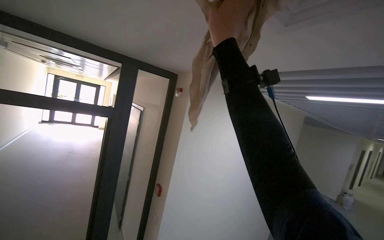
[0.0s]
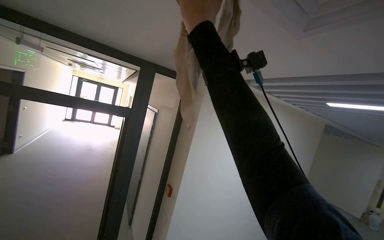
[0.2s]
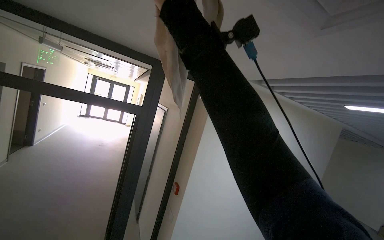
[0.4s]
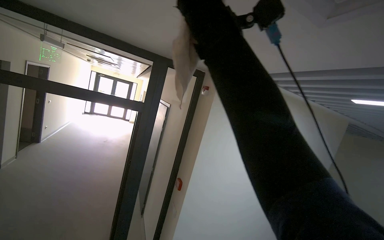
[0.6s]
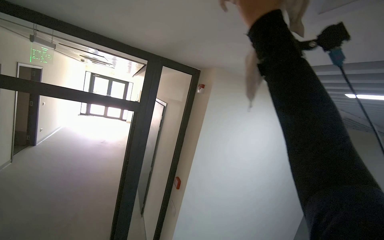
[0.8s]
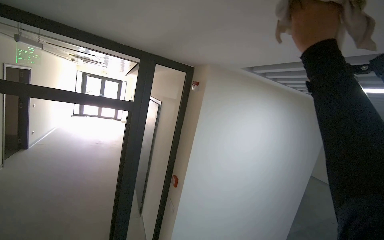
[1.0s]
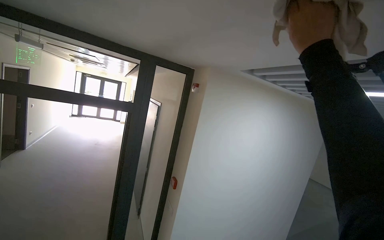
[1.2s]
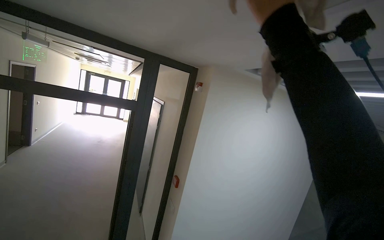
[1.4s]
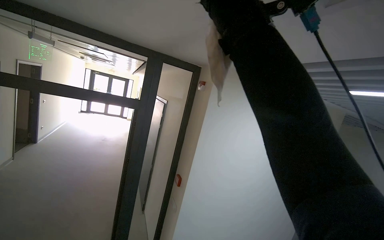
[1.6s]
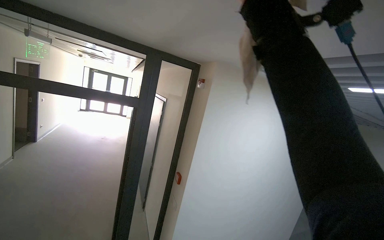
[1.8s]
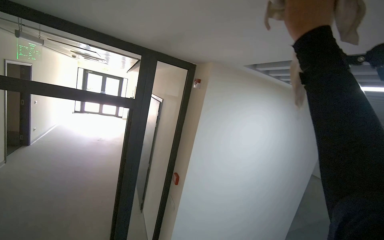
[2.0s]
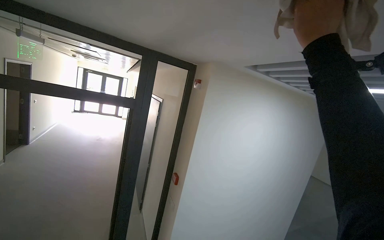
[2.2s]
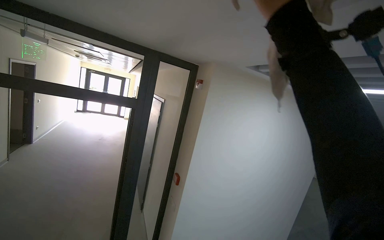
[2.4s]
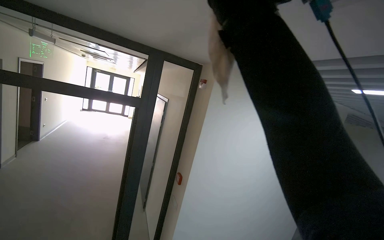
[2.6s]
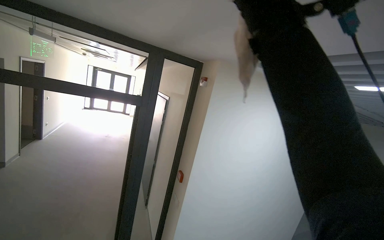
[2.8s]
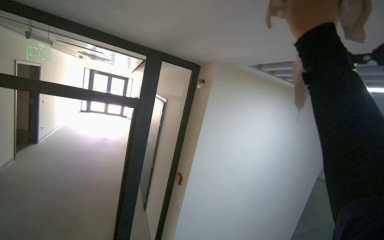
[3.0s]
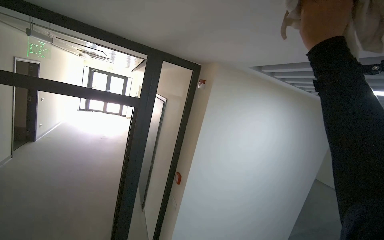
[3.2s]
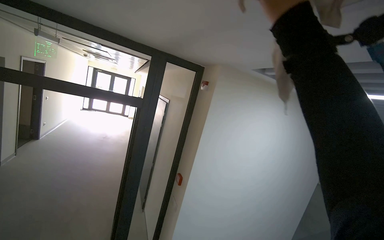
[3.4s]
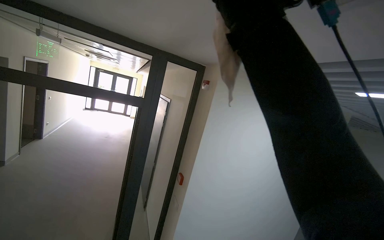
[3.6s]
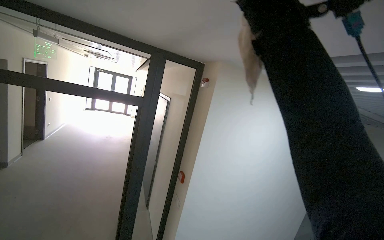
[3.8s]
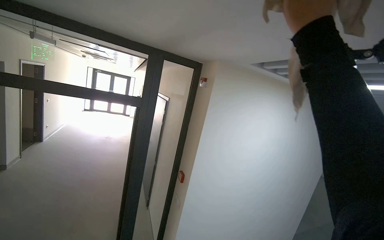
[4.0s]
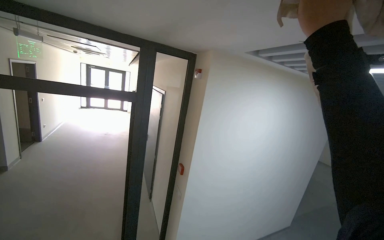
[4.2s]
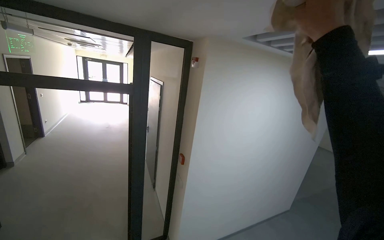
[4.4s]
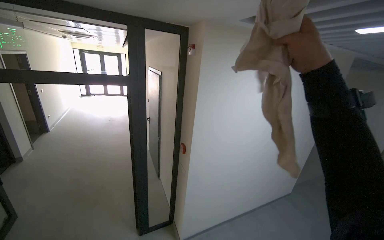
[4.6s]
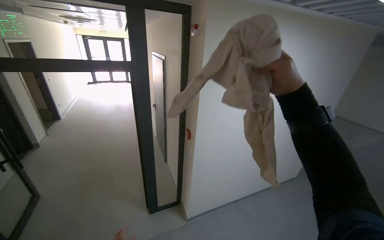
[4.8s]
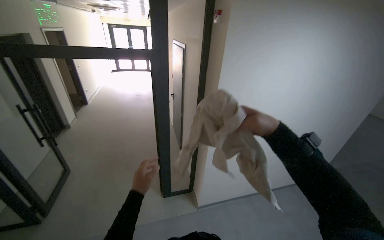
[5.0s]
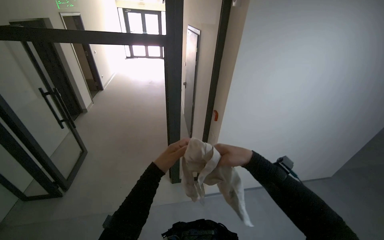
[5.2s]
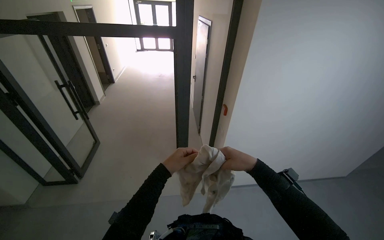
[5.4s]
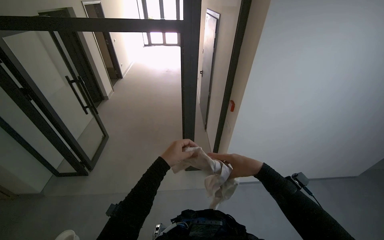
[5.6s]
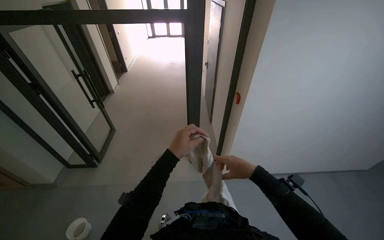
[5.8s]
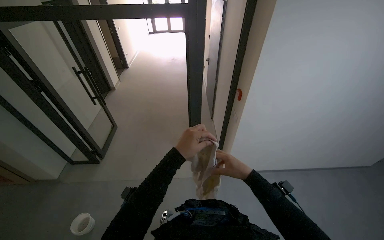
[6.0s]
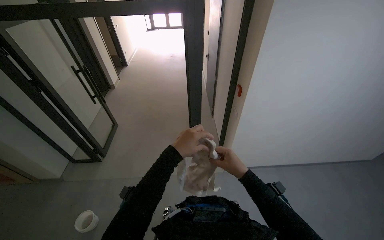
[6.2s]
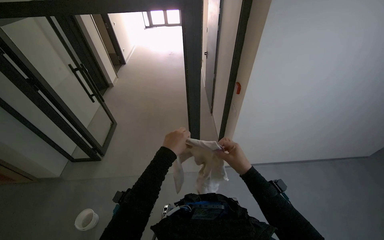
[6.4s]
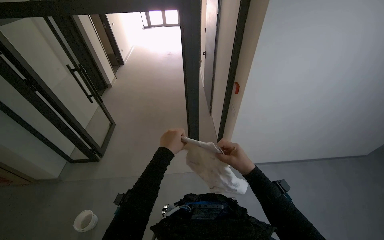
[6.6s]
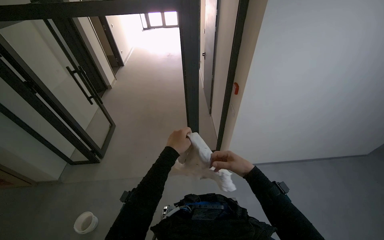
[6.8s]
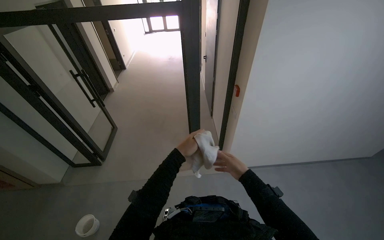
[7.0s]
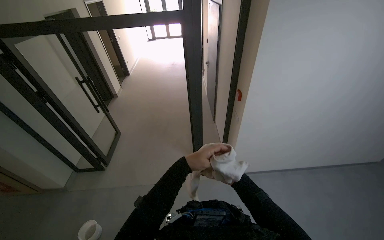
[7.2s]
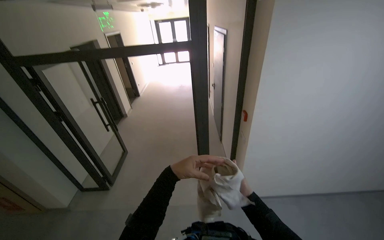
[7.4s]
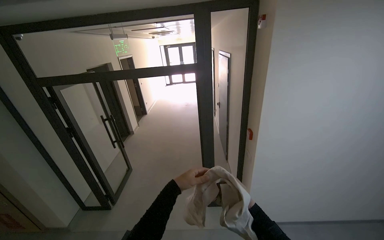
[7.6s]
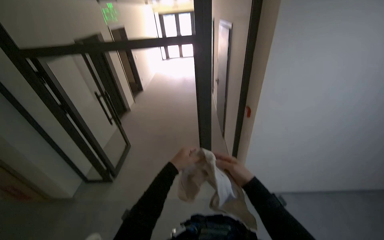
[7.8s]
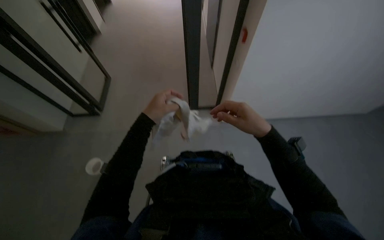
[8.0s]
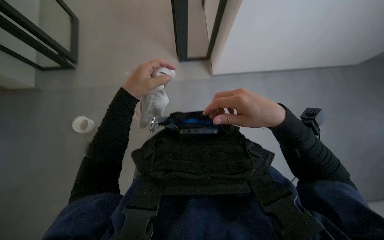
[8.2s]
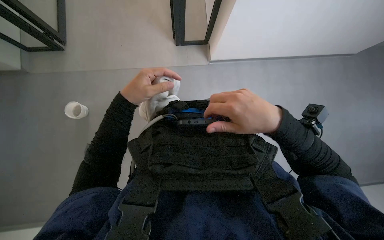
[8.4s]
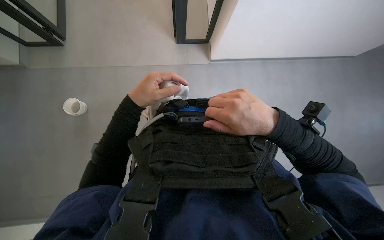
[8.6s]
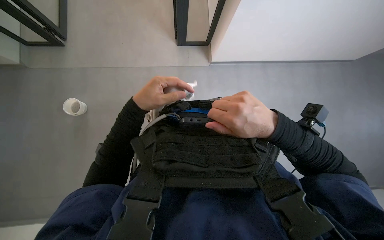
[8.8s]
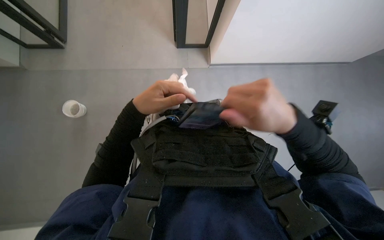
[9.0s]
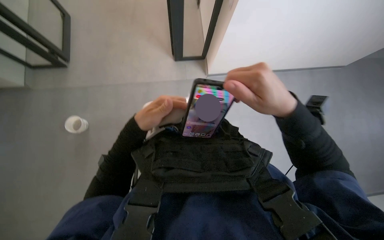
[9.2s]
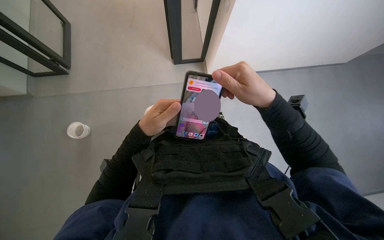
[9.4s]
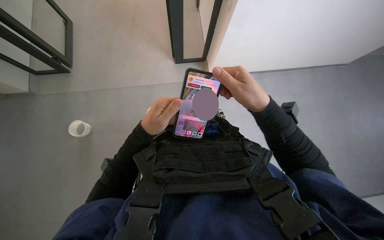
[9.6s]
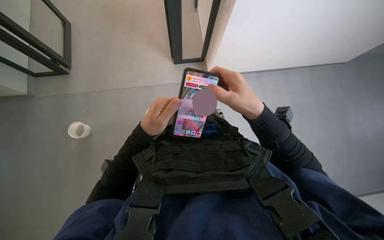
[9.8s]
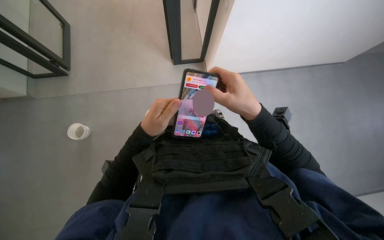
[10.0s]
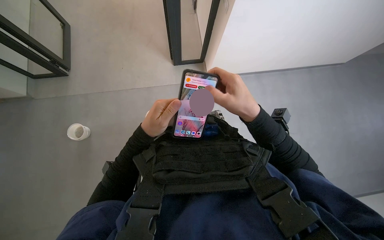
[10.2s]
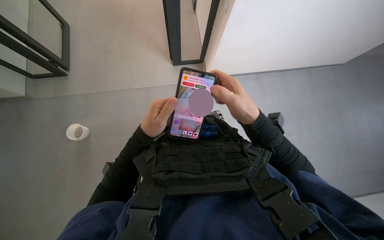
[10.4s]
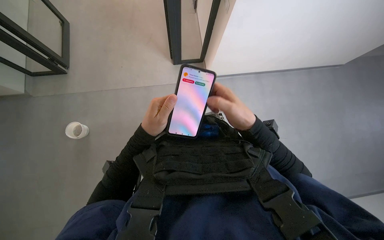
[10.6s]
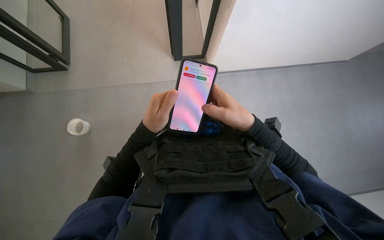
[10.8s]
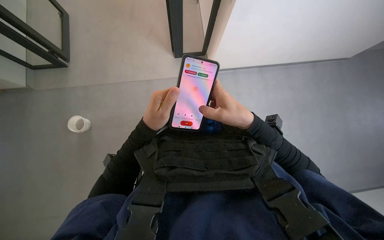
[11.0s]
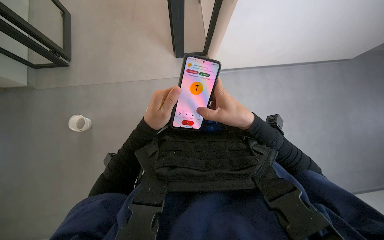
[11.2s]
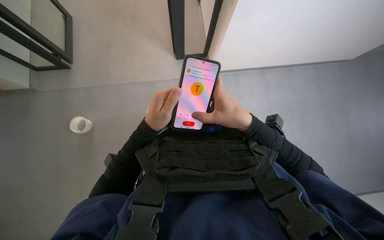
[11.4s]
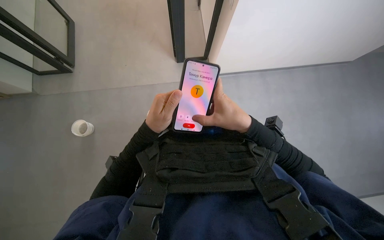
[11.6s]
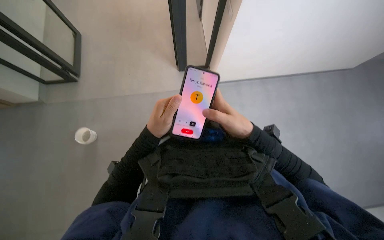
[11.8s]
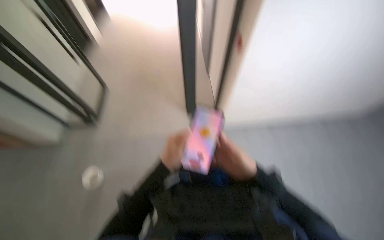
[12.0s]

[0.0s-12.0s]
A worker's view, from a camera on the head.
Job: wiping surfaces.
The whole recording: Wiping ceiling vents. The worker wipes the ceiling vents with a cloth.
1.6s to 3.0s: The right hand shifts some 10 cm to the right.
4.4s to 6.0s: The view pans to the left by about 25 degrees. The view tips downward by roughly 25 degrees. The right hand heads down the picture and farther from the camera, covering approximately 60 cm.
6.0s to 7.6s: The wearer looks about 15 degrees further upward.
7.6s to 9.0s: The view tips downward by about 55 degrees.
9.0s to 10.4s: The hands stay close to where they were, moving slightly.
10.4s to 12.0s: The view tilts roughly 15 degrees upward.

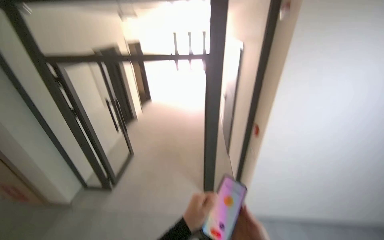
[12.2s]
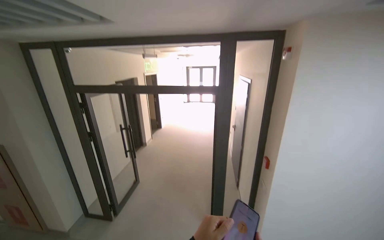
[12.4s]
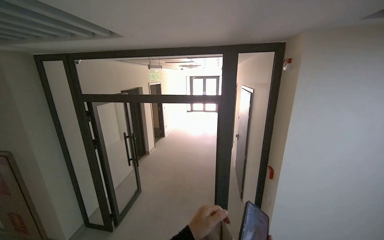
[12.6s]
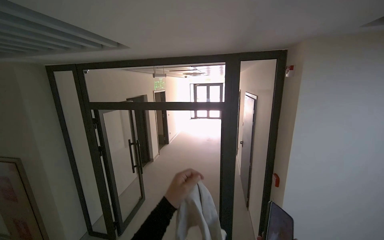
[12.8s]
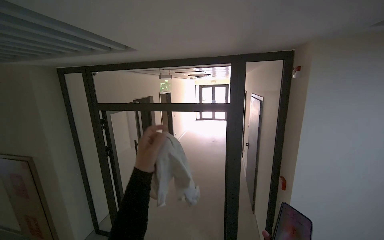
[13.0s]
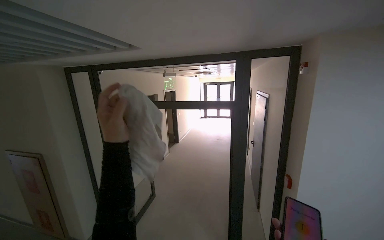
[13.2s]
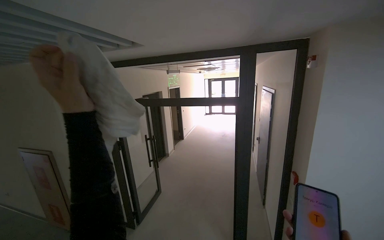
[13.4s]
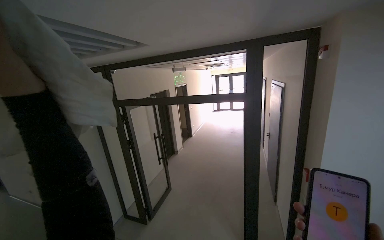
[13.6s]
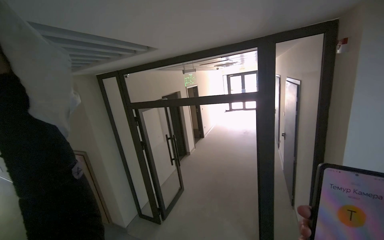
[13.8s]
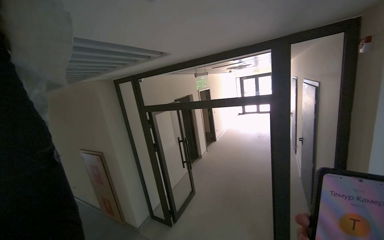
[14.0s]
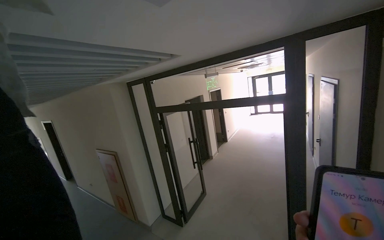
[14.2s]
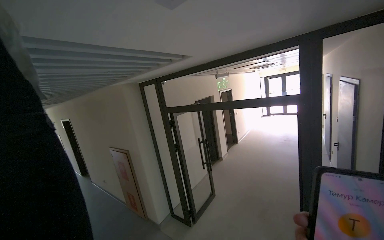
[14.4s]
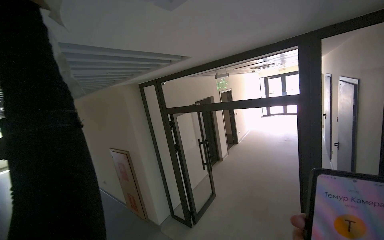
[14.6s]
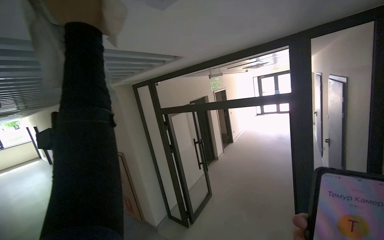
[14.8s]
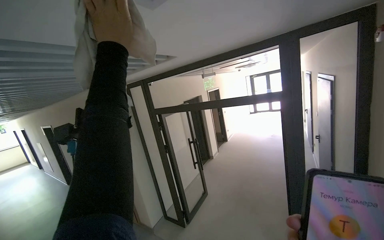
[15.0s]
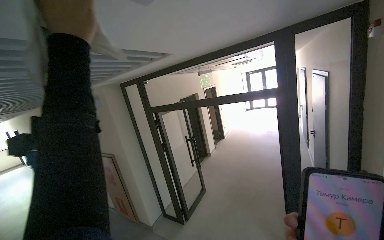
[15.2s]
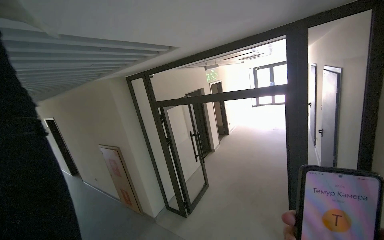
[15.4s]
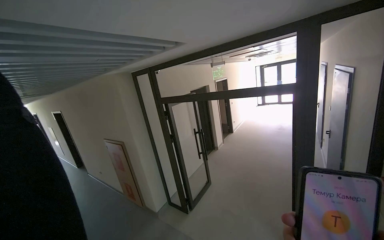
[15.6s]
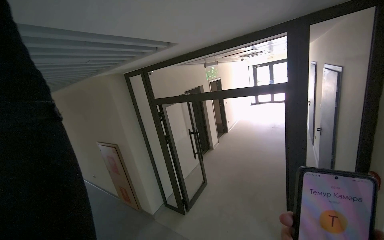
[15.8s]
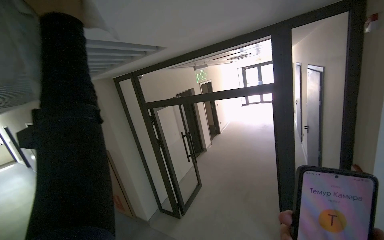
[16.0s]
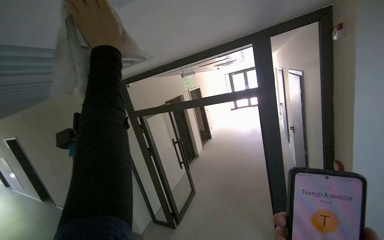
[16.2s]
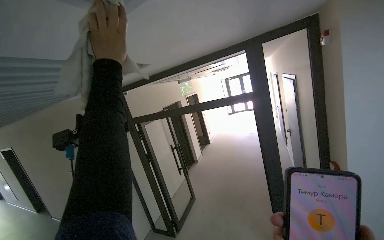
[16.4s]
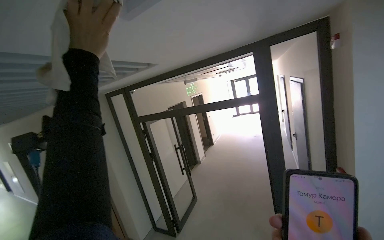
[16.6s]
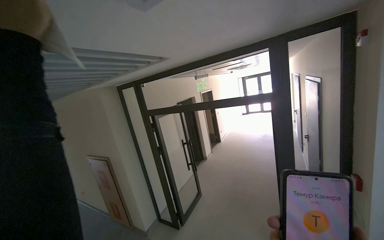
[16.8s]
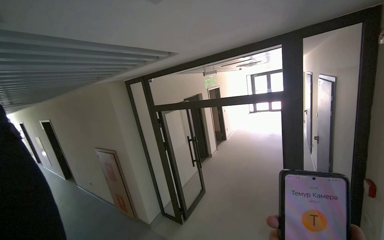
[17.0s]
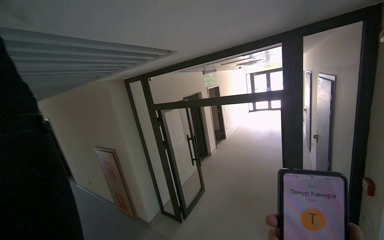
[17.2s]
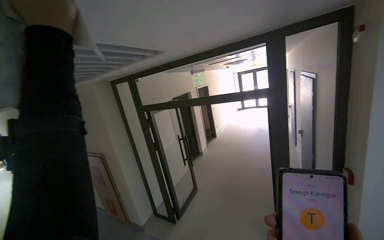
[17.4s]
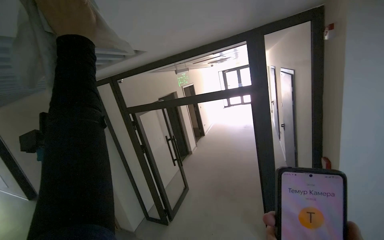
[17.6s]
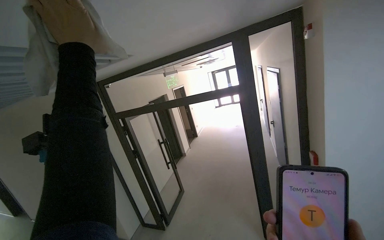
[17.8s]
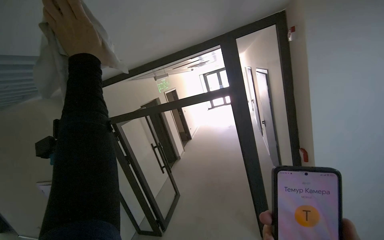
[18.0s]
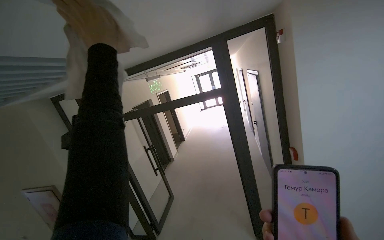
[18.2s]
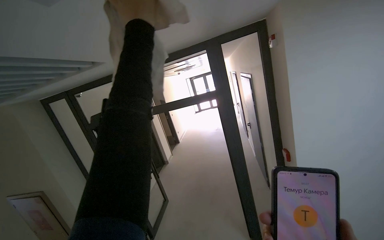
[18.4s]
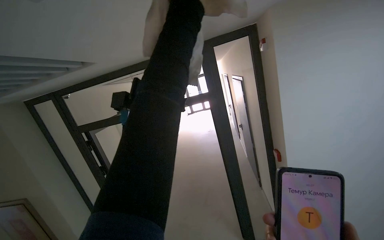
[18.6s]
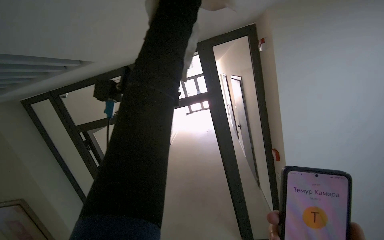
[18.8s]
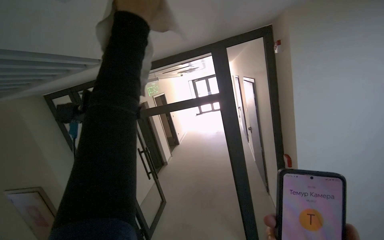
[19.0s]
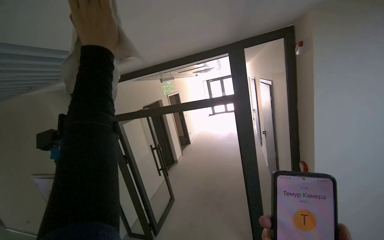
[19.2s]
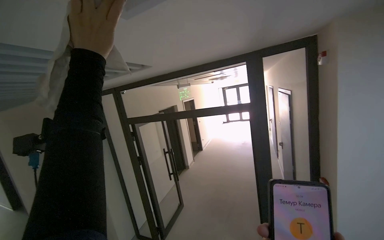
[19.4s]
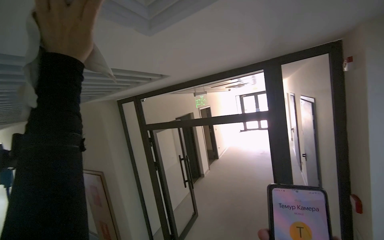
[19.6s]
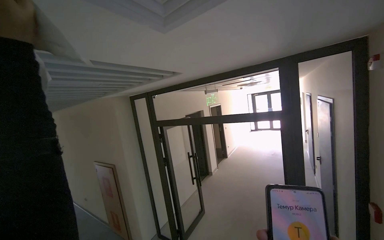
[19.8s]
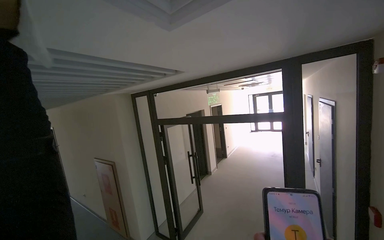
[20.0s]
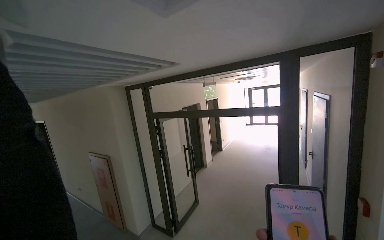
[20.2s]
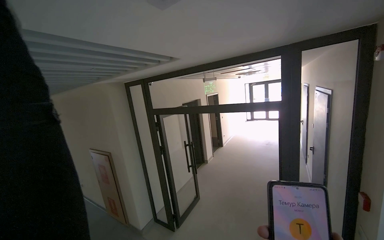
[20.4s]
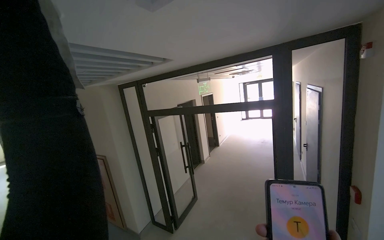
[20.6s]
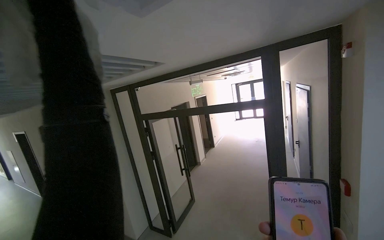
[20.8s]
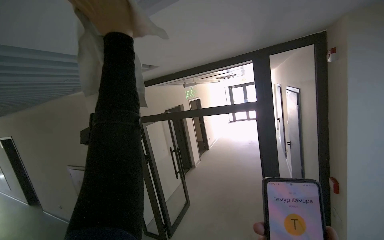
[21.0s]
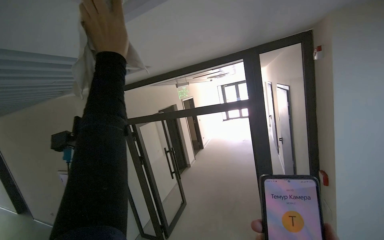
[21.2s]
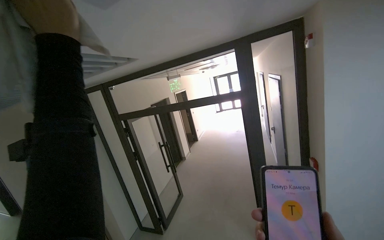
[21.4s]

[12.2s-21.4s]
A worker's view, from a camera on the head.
Job: wiping surfaces.
The whole recording: Wiping ceiling vents. The worker wipes the ceiling vents with a cloth.
12.2s to 13.8s: The view swings approximately 20 degrees to the left. The view tips upward by roughly 15 degrees.
16.8s to 18.4s: The camera is aimed approximately 15 degrees further to the right.
18.4s to 19.8s: The head rotates approximately 25 degrees to the left.
